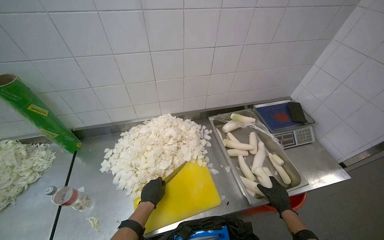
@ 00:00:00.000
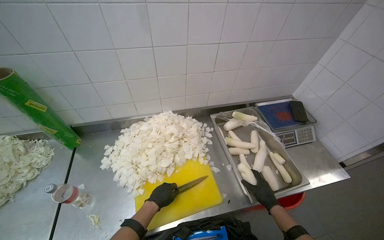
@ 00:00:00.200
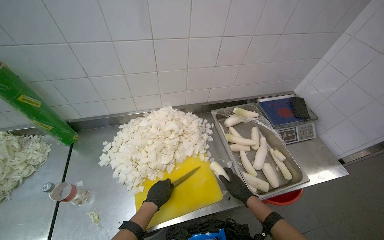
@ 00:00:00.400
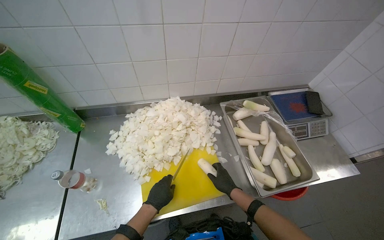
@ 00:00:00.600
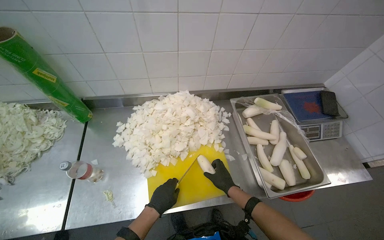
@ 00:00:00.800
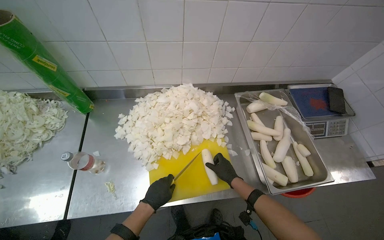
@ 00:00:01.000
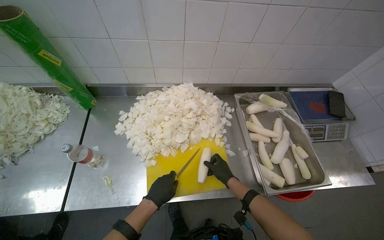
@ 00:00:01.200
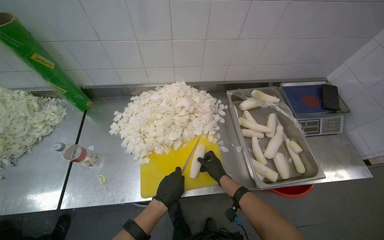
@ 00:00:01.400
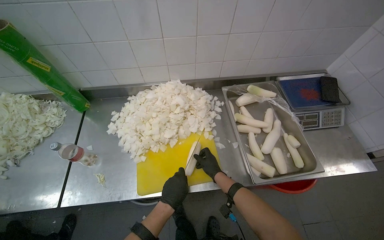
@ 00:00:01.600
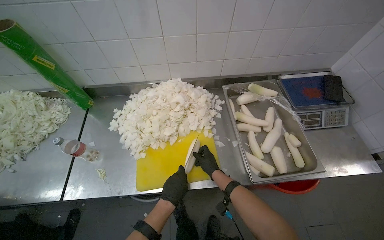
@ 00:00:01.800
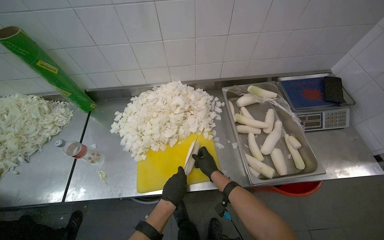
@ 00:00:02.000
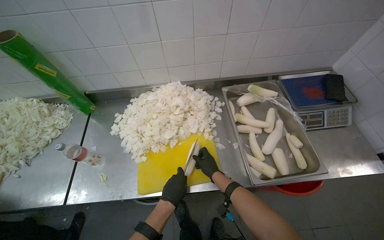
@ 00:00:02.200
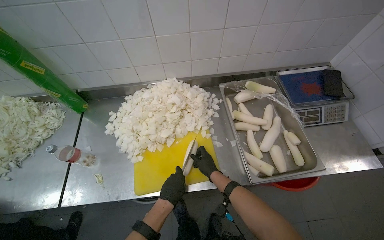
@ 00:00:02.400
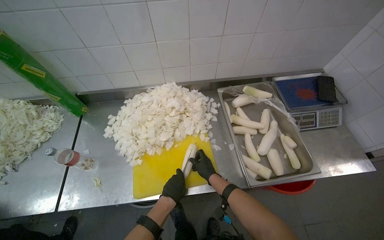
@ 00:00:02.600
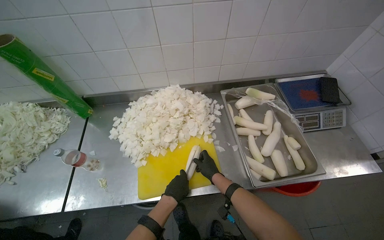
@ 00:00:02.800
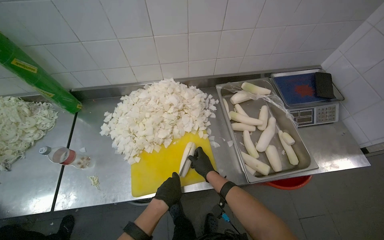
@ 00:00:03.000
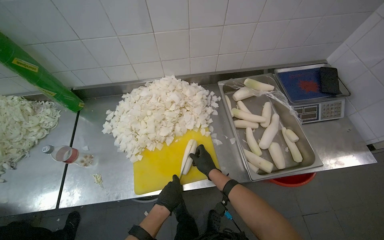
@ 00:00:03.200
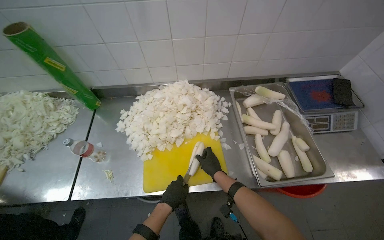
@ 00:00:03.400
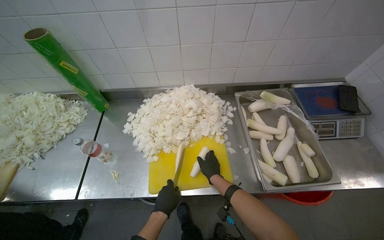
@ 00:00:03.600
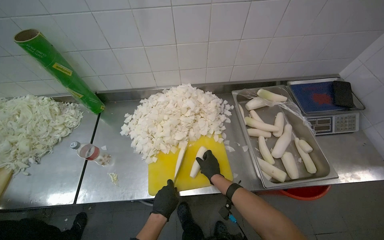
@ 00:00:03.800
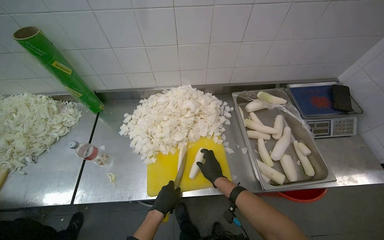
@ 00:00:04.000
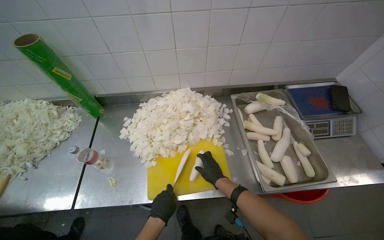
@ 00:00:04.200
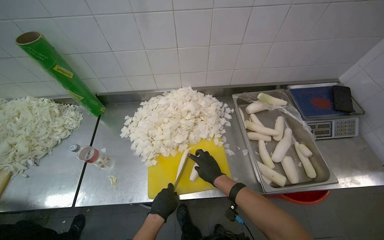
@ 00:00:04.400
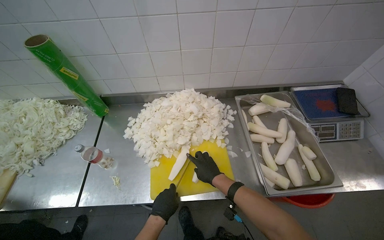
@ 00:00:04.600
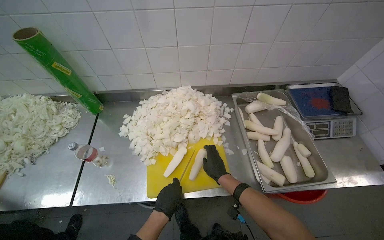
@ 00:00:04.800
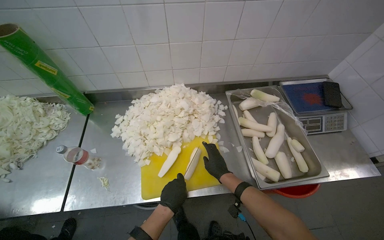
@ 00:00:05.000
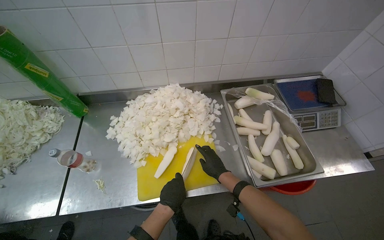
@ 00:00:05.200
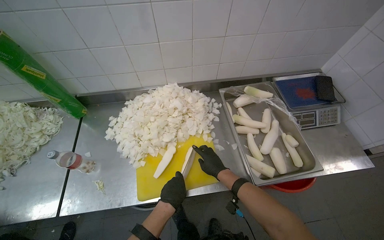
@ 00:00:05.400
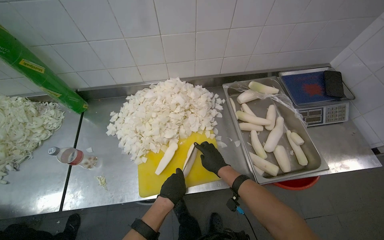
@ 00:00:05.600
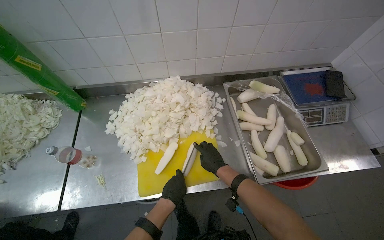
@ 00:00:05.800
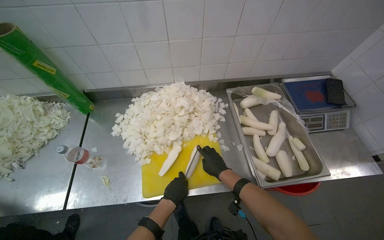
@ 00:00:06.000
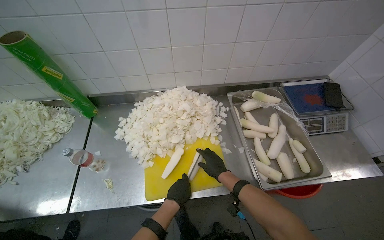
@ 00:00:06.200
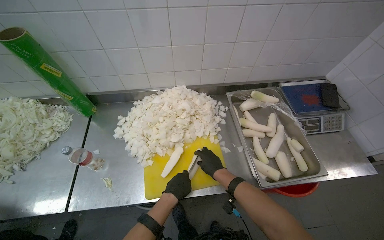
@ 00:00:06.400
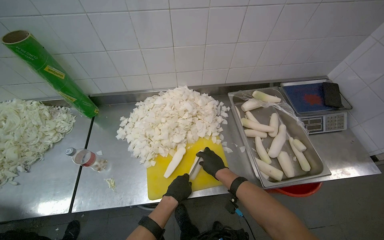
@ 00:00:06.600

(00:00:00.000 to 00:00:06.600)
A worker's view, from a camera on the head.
Job: preparing food.
The whole recording: Chopping white radishes. The worker chops white radishes into small pieces on a yellow cutting board.
00:00:00.000 - 00:00:01.600: The right hand heads to the left, covering roughly 25 cm. Meanwhile the left hand goes some 10 cm to the right.
00:00:01.600 - 00:00:03.200: The hands stay close to where they were, moving slightly.
00:00:03.200 - 00:00:06.600: The hands stay close to where they were, moving slightly.

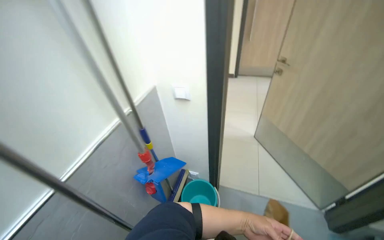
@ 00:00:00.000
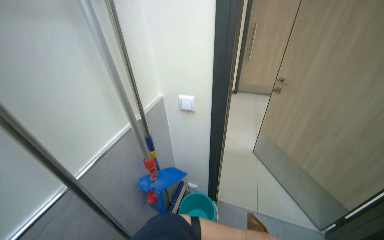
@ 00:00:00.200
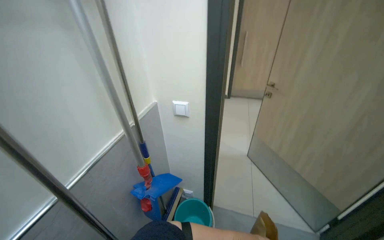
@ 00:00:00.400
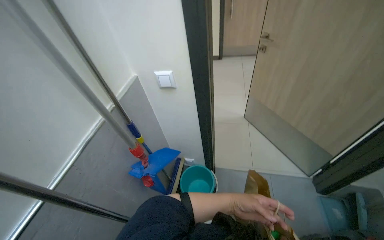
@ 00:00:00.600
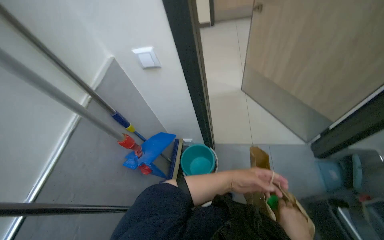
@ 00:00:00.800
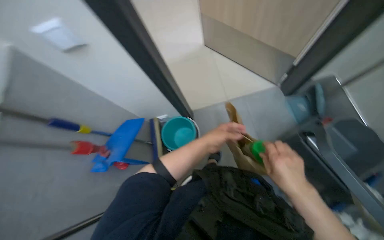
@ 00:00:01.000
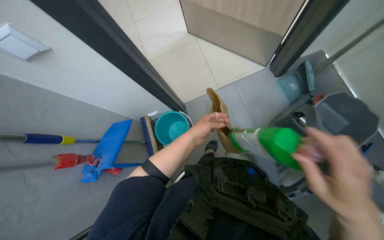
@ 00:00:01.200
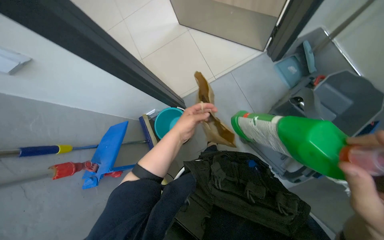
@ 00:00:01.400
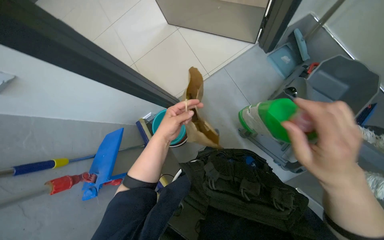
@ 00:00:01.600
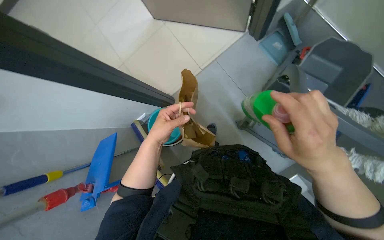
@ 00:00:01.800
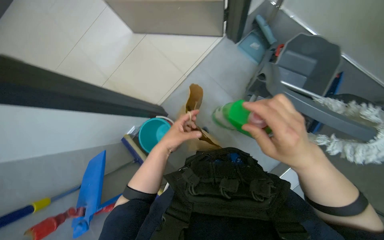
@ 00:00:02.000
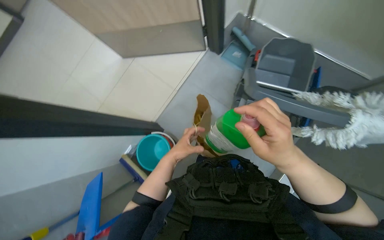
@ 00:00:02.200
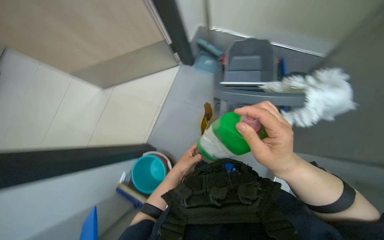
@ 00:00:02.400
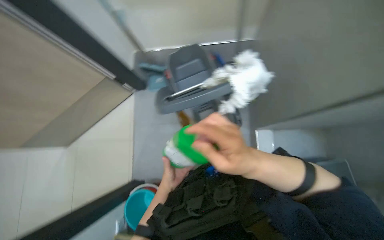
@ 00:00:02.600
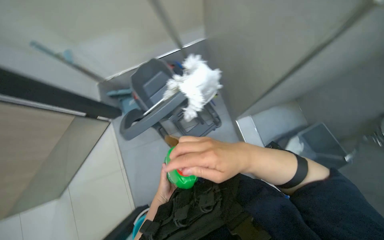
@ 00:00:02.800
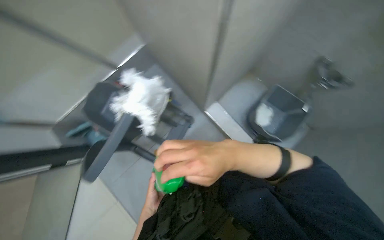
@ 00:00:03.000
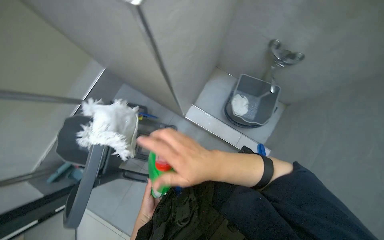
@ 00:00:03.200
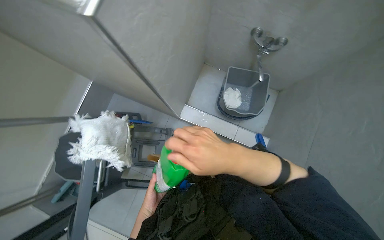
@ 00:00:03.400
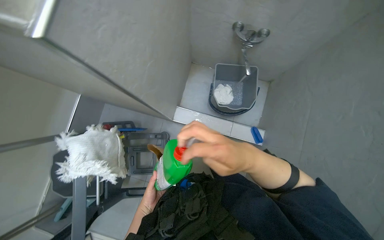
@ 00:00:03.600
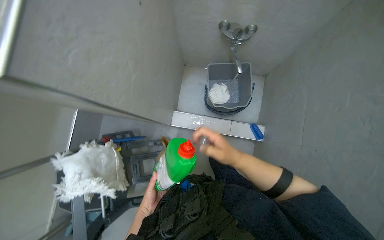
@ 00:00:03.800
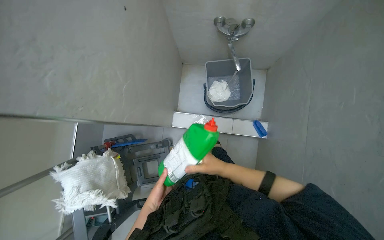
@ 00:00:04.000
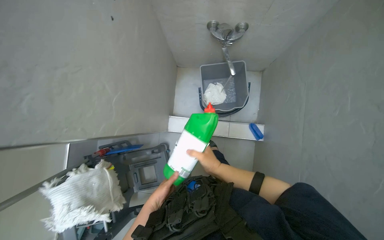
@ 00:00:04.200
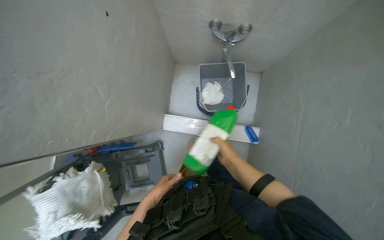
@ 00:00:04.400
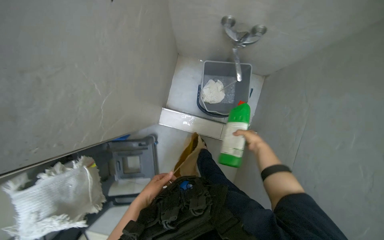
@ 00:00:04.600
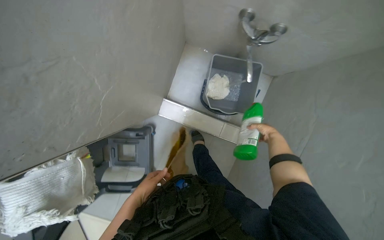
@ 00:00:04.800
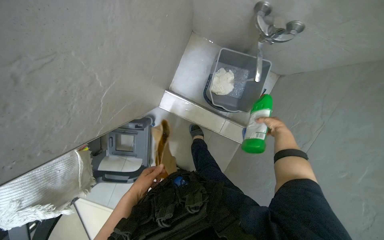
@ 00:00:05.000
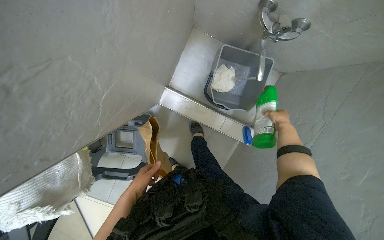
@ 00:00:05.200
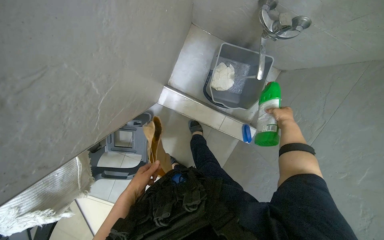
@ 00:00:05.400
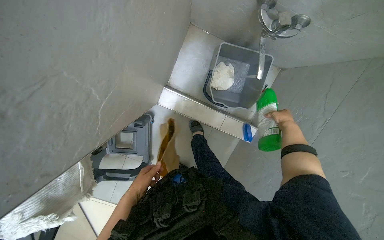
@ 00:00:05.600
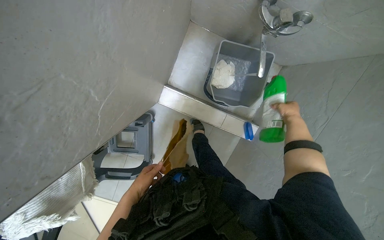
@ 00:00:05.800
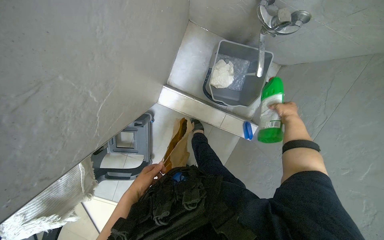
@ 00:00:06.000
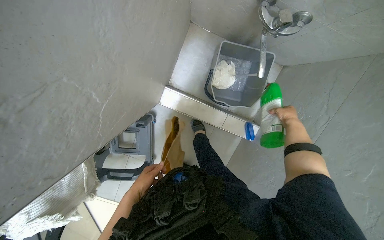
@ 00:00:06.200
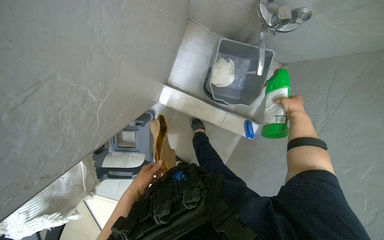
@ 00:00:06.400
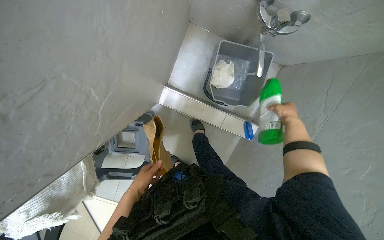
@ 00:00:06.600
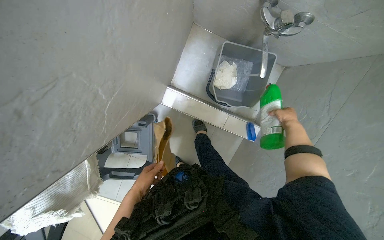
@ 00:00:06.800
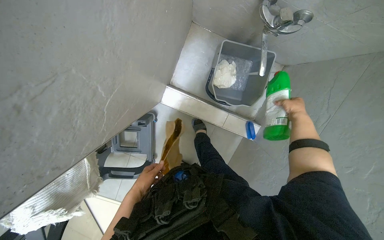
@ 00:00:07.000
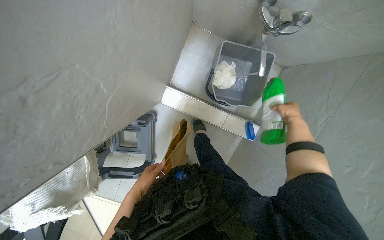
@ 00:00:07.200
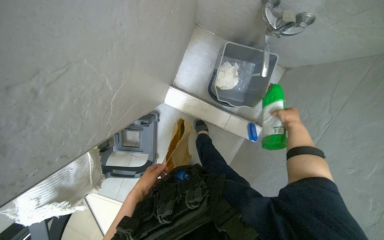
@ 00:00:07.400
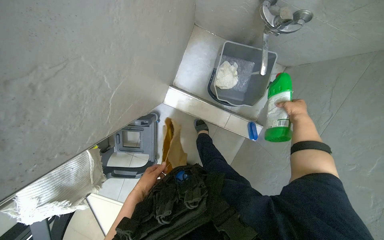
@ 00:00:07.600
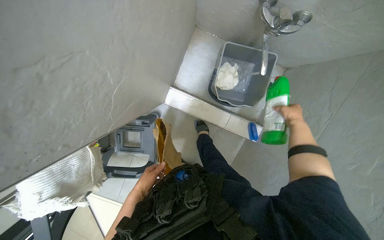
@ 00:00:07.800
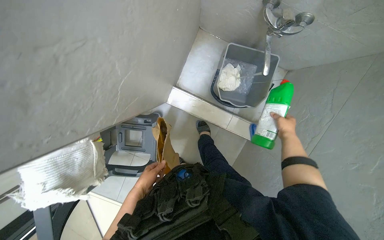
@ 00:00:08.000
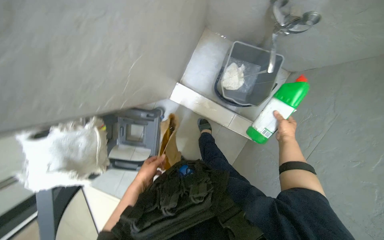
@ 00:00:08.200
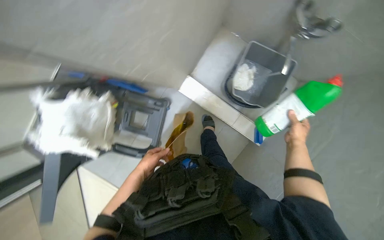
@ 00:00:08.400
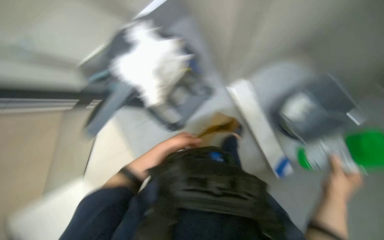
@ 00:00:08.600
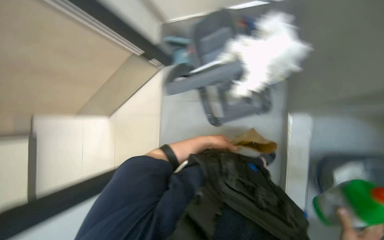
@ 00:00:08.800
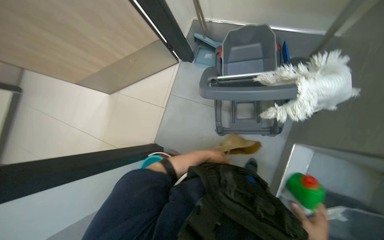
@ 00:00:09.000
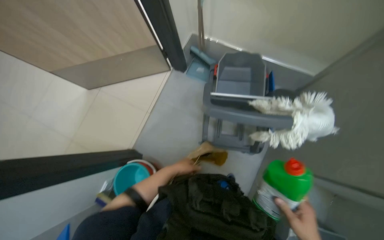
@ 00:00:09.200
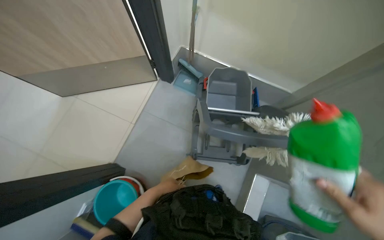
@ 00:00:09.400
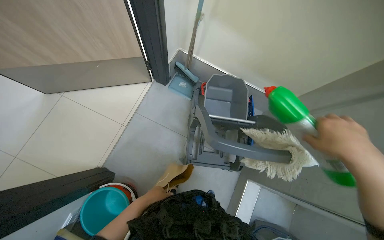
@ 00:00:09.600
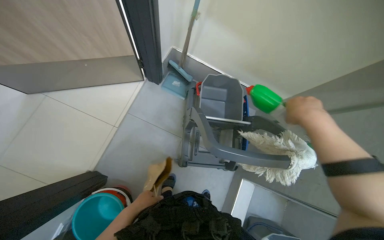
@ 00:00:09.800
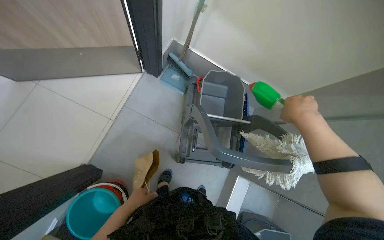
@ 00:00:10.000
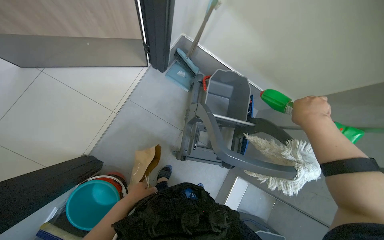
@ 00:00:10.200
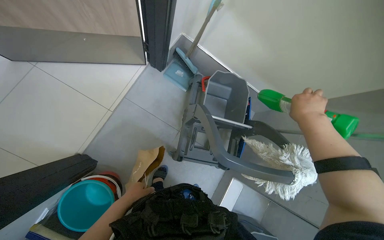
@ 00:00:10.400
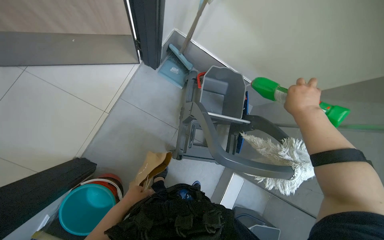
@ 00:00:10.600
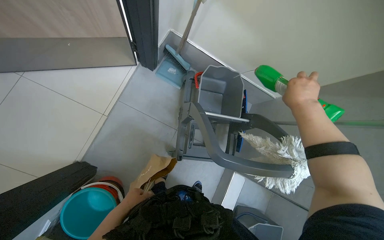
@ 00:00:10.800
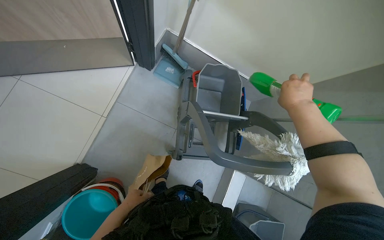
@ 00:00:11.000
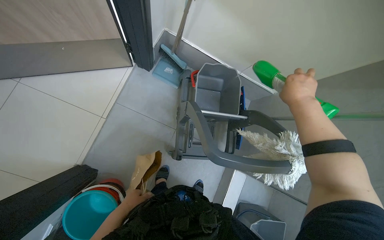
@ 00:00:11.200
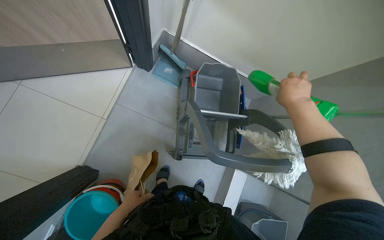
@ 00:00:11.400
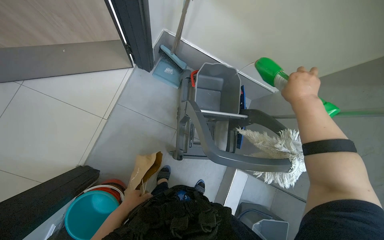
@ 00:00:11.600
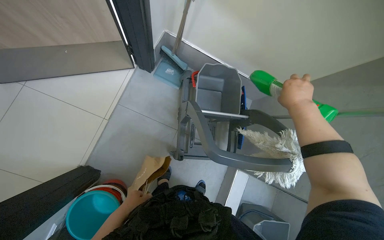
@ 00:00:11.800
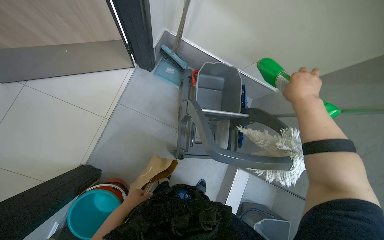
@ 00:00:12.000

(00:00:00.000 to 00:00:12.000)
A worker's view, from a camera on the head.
Job: preparing cleaning supplies.
The whole recording: Preparing cleaning solution. The worker pours cleaning solution from a bottle into a bucket on the cleaning cart.
00:00:00.000 - 00:00:01.600: The head rotates approximately 50 degrees to the right. The view tips downward by about 35 degrees.
00:00:01.600 - 00:00:03.000: The head turns to the right by about 105 degrees. The view tilts roughly 15 degrees upward.
00:00:03.000 - 00:00:04.400: The scene rotates counterclockwise by approximately 40 degrees.
00:00:04.400 - 00:00:06.000: The view tips downward by some 15 degrees. The right hand heads to the right and up the picture, covering some 35 cm.
00:00:06.000 - 00:00:07.600: The hands are busy where they are.
00:00:07.600 - 00:00:09.000: The head turns to the left by about 50 degrees.
00:00:09.000 - 00:00:10.400: The camera sweeps to the right, by about 30 degrees.
00:00:10.400 - 00:00:12.000: The hands stay close to where they were, moving slightly.
